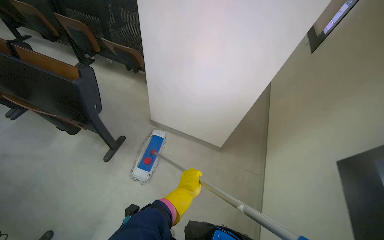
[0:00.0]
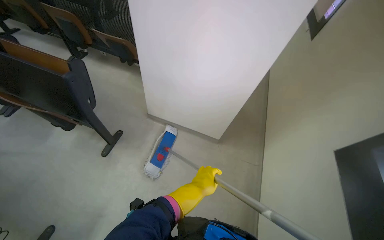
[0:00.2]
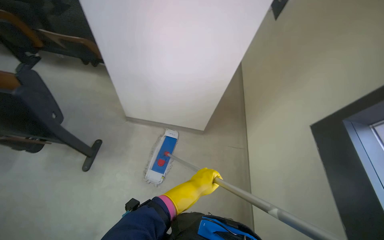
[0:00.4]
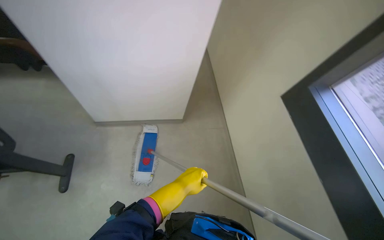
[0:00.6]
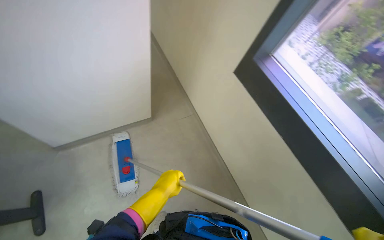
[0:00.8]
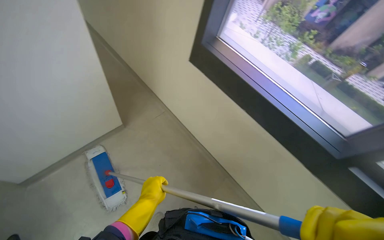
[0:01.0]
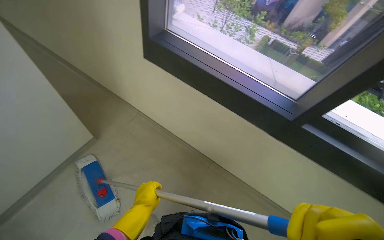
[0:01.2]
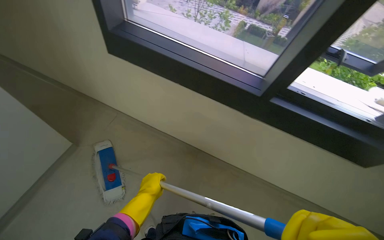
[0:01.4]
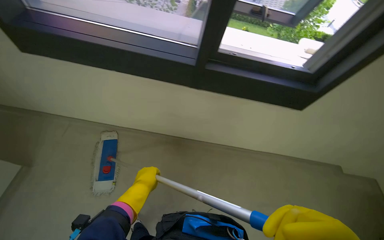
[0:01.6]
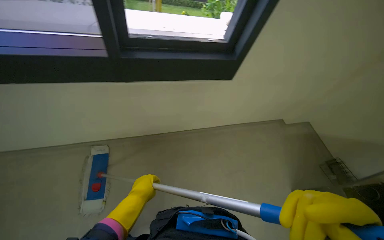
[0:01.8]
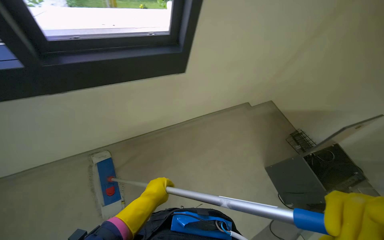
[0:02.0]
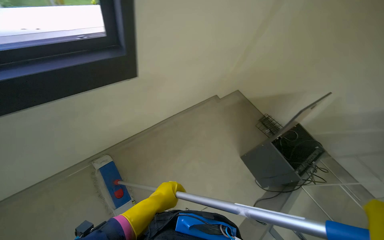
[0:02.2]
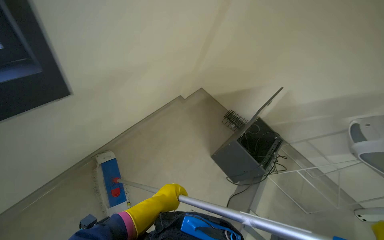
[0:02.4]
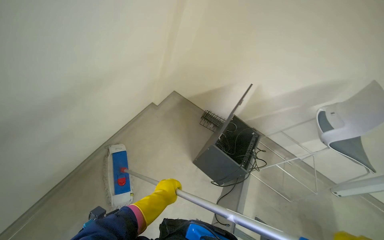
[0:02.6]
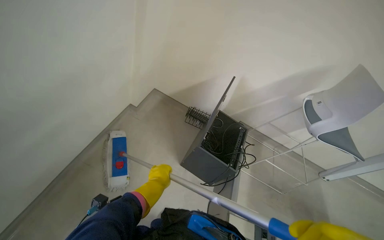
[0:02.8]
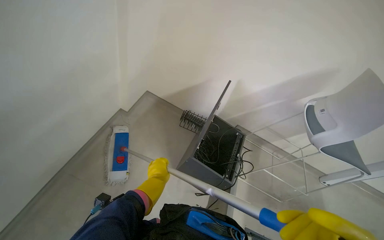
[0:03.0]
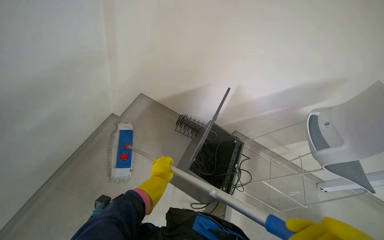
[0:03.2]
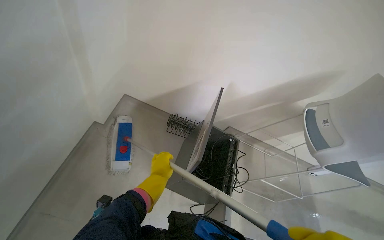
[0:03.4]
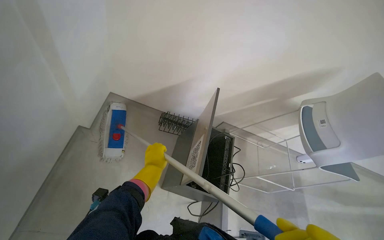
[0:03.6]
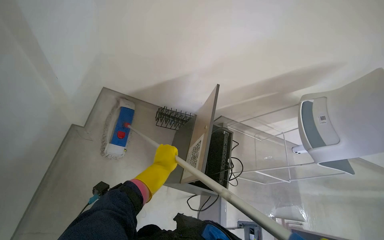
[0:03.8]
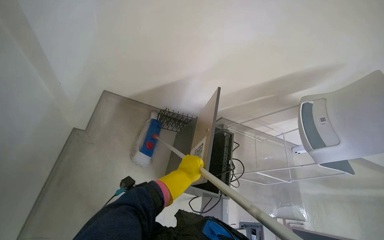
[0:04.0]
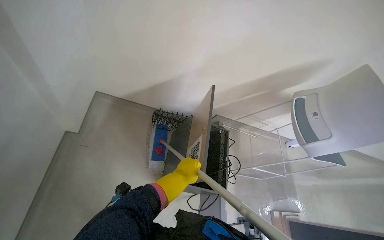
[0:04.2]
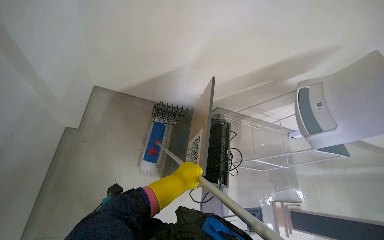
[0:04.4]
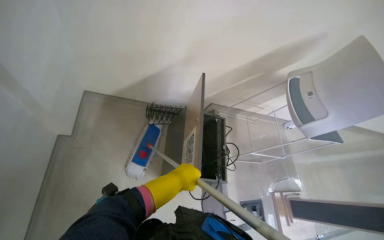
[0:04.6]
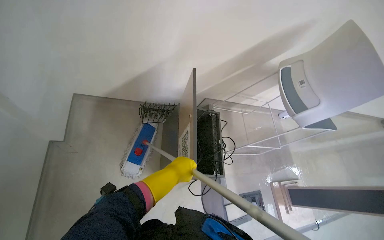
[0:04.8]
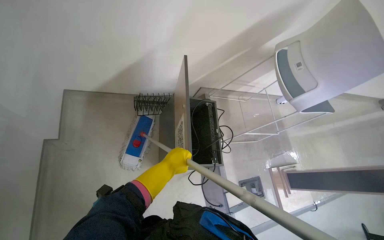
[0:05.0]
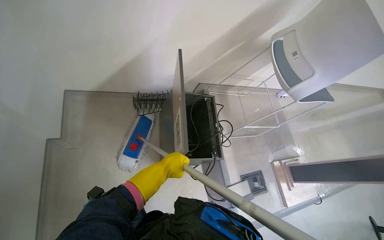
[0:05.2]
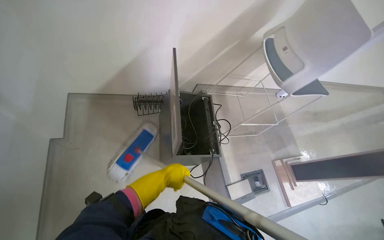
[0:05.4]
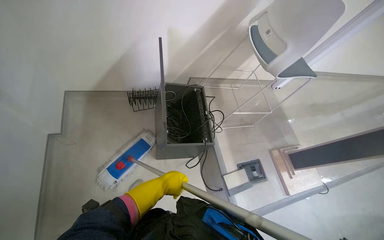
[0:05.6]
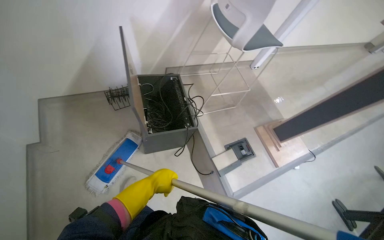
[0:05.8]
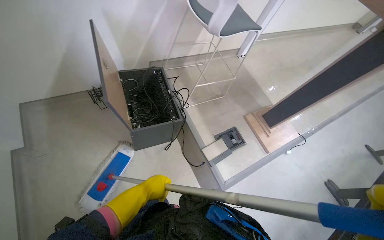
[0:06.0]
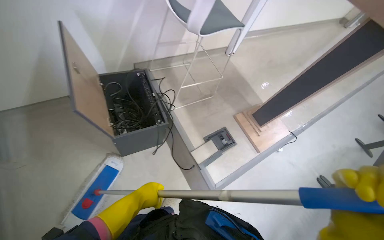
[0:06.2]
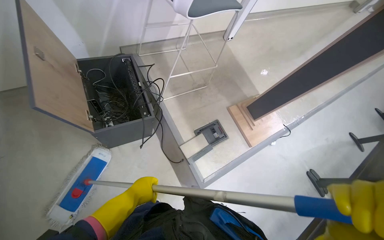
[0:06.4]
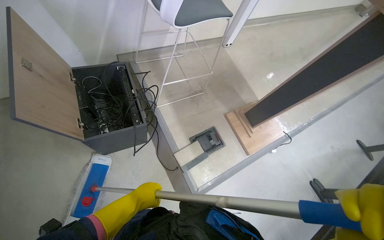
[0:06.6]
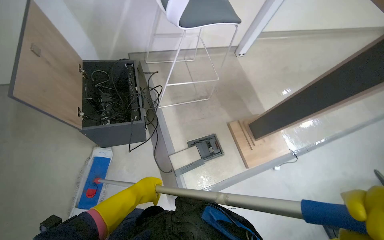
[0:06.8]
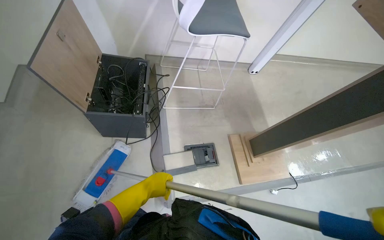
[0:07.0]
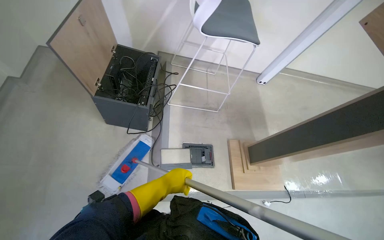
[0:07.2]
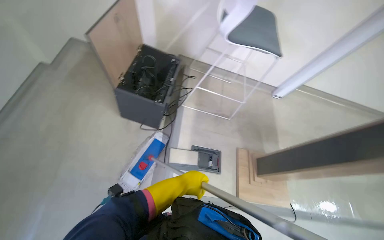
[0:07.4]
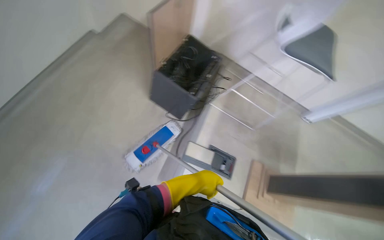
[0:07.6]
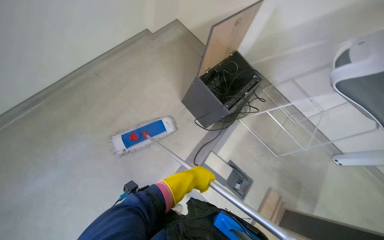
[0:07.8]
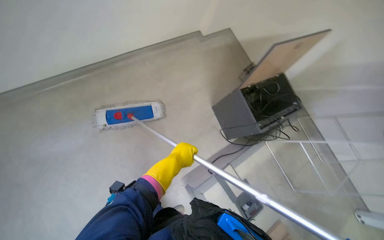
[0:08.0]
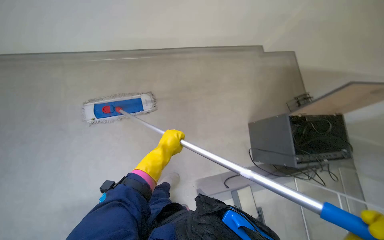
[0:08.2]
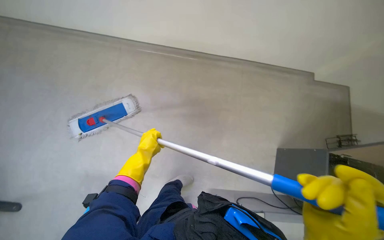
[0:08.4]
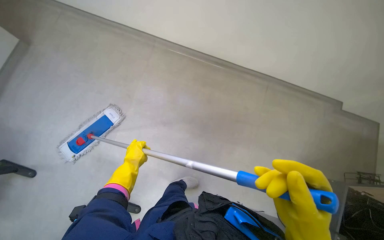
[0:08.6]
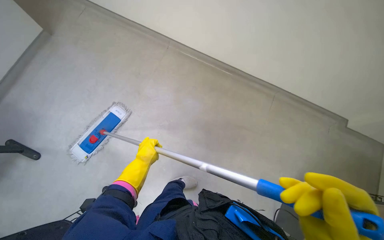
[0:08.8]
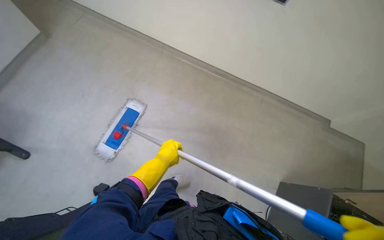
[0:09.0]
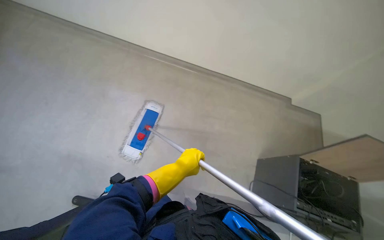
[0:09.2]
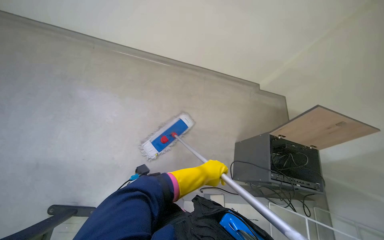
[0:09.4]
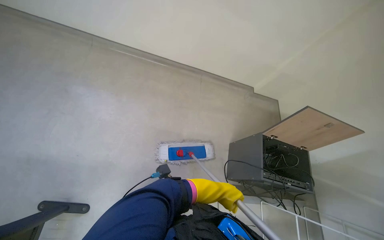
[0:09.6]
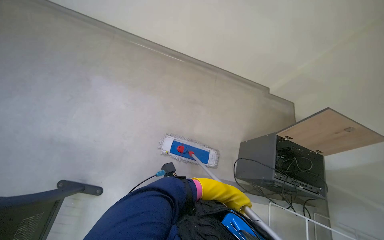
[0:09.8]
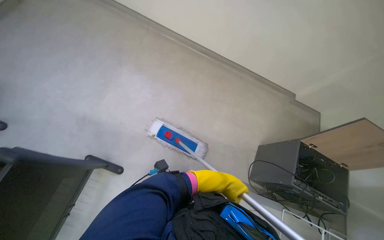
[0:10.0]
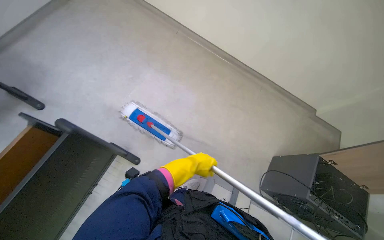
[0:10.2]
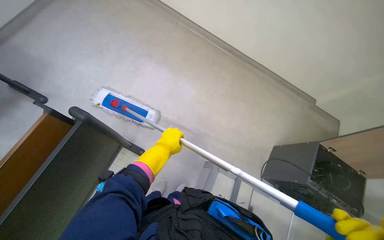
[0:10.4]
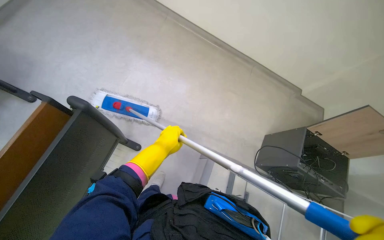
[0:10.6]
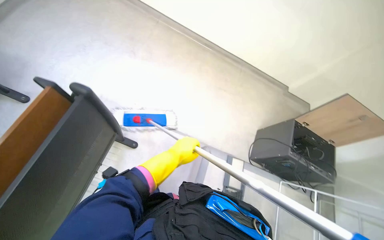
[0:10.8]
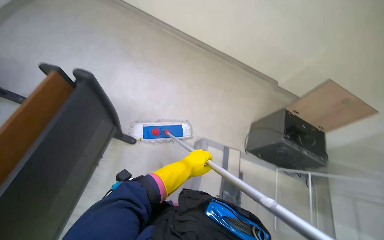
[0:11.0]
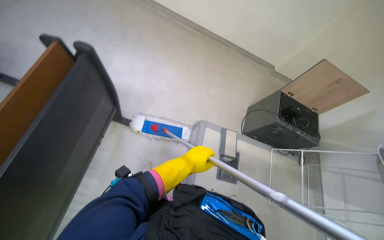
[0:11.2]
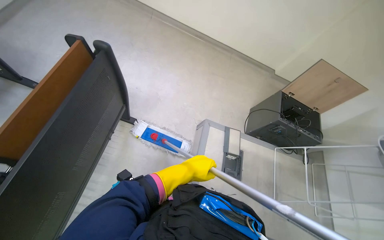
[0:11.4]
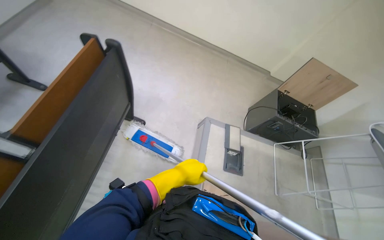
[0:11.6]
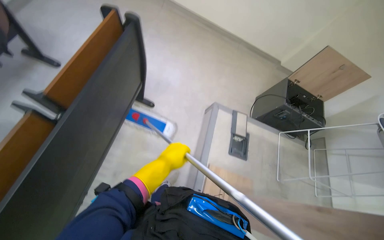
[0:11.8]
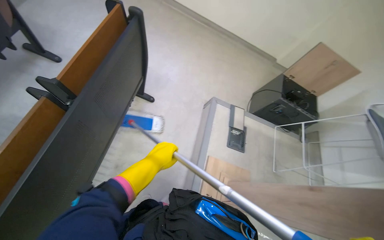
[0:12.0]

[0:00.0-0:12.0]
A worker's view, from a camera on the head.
Job: mopping floor.
The whole recording: Cleaning lecture hall. The worker cleans the lecture hall by mopping the floor and walls, and wiping desks.
0:00.0 to 0:01.6: The head turns to the right by roughly 100 degrees. The view tilts about 25 degrees downward.
0:01.6 to 0:03.0: The camera travels roughly 70 cm. The wearer's head swings approximately 45 degrees to the right.
0:03.0 to 0:04.4: The head travels about 50 cm. The head turns to the right by approximately 15 degrees. The wearer looks about 20 degrees further downward.
0:04.4 to 0:06.0: The wearer moves roughly 50 cm. The scene rotates counterclockwise by roughly 30 degrees.
0:06.0 to 0:07.6: The head turns to the left by about 50 degrees.
0:10.4 to 0:12.0: The head travels roughly 70 cm.

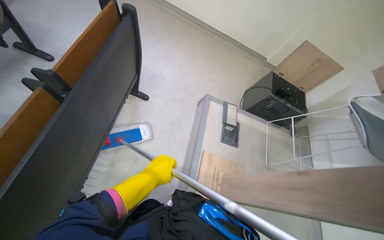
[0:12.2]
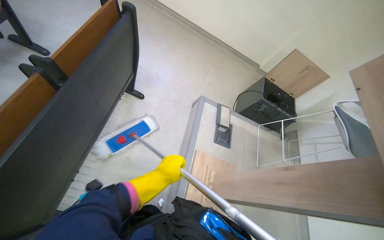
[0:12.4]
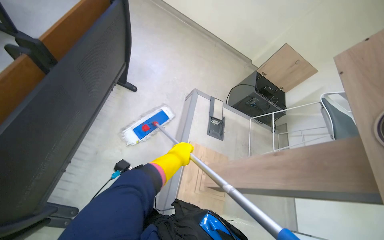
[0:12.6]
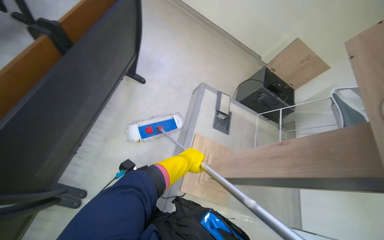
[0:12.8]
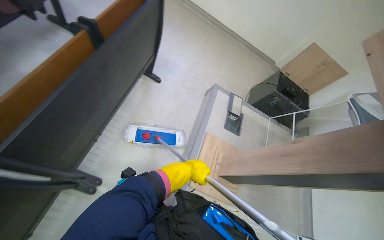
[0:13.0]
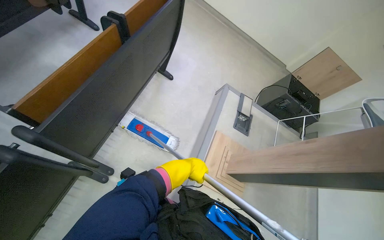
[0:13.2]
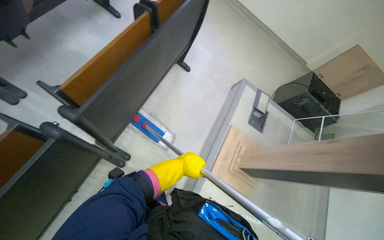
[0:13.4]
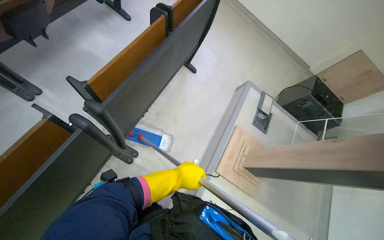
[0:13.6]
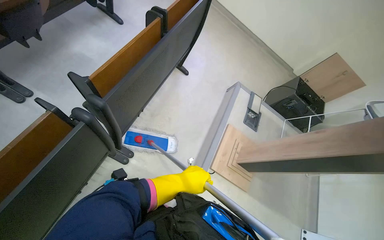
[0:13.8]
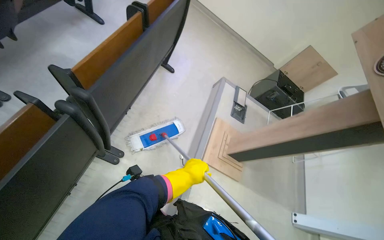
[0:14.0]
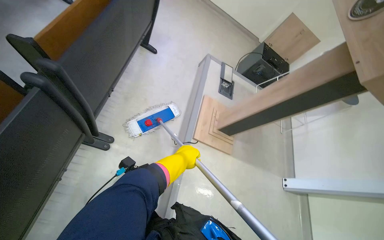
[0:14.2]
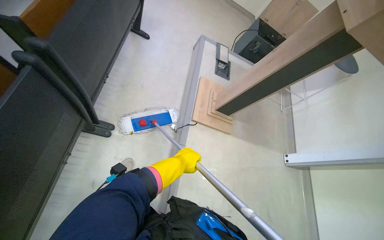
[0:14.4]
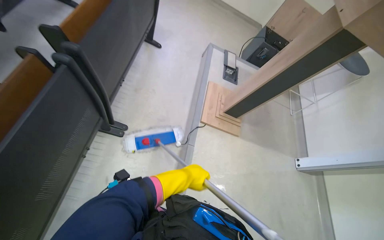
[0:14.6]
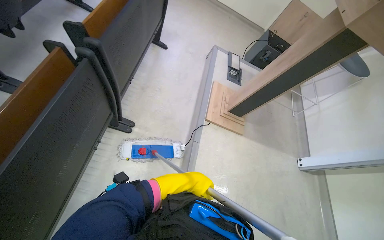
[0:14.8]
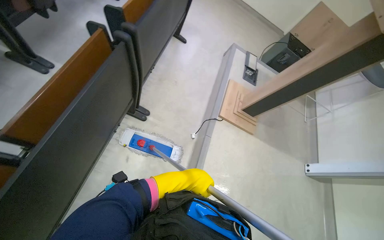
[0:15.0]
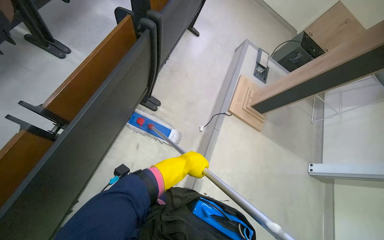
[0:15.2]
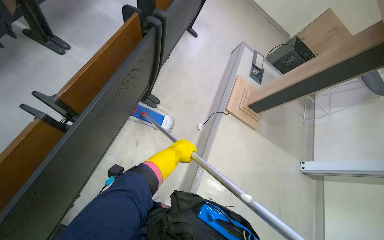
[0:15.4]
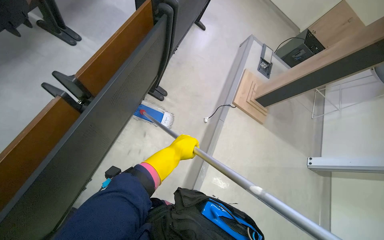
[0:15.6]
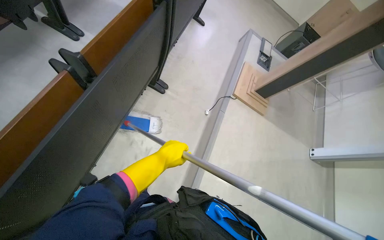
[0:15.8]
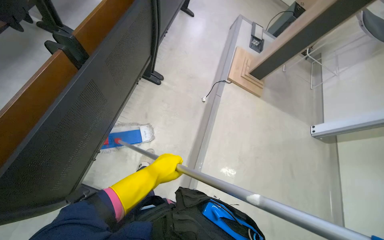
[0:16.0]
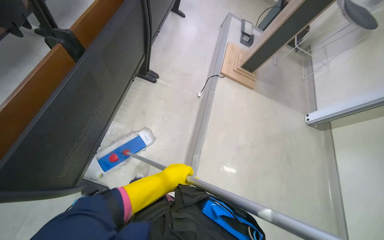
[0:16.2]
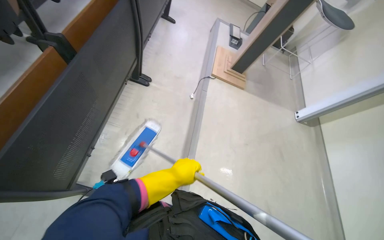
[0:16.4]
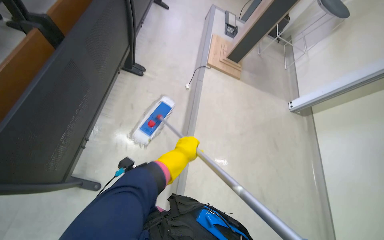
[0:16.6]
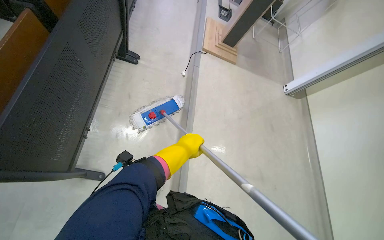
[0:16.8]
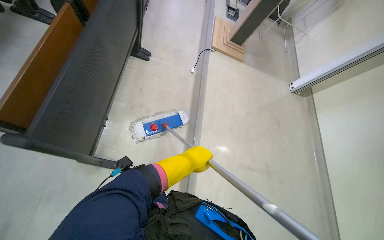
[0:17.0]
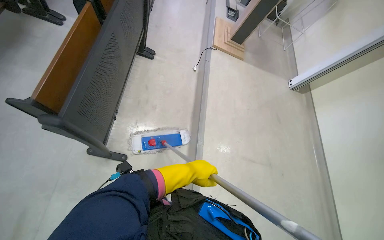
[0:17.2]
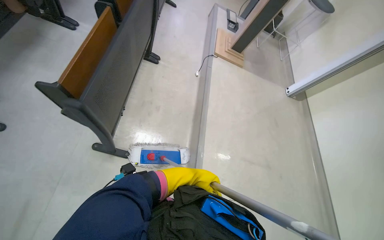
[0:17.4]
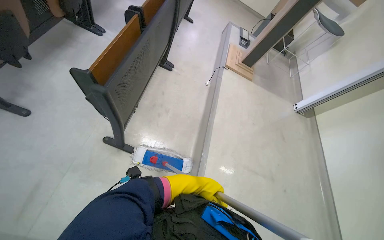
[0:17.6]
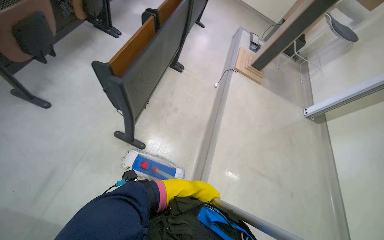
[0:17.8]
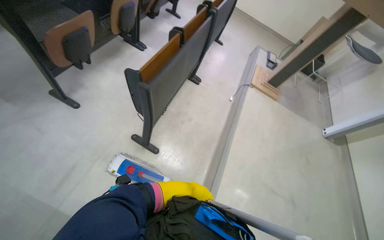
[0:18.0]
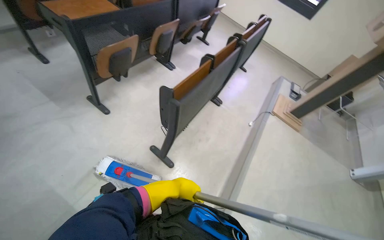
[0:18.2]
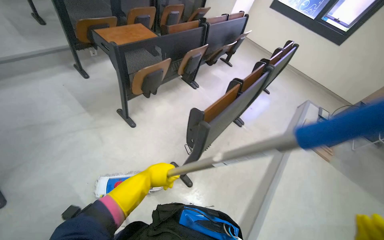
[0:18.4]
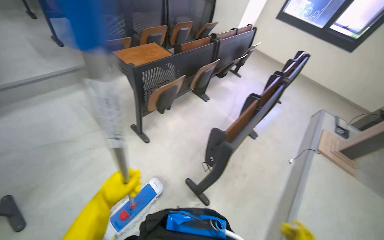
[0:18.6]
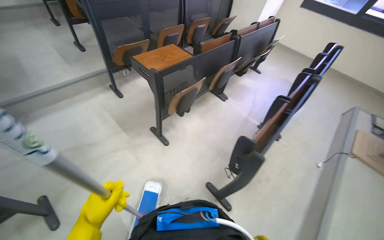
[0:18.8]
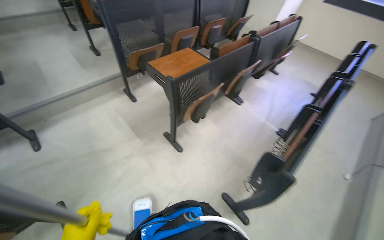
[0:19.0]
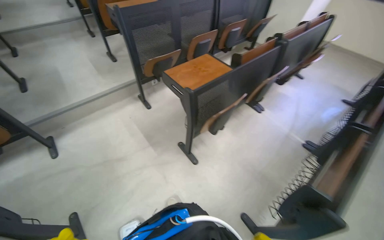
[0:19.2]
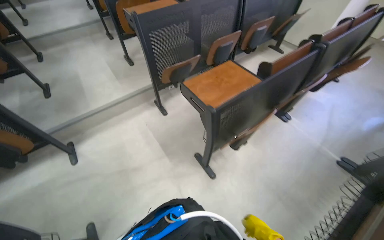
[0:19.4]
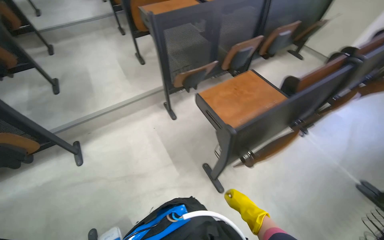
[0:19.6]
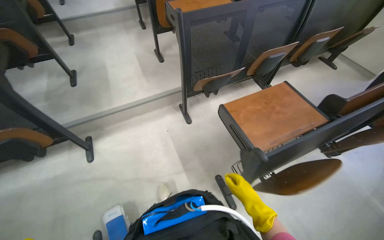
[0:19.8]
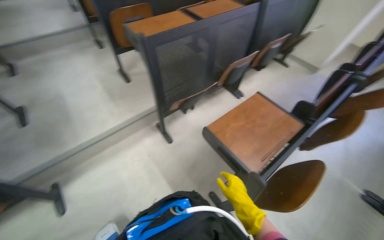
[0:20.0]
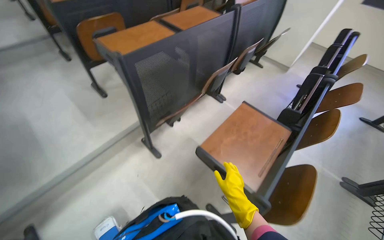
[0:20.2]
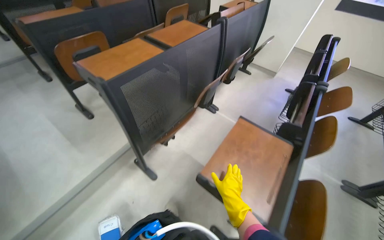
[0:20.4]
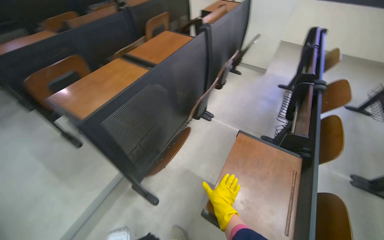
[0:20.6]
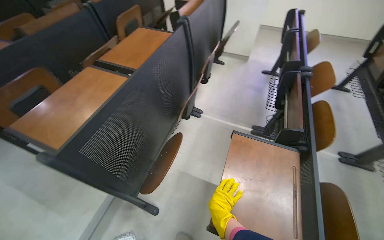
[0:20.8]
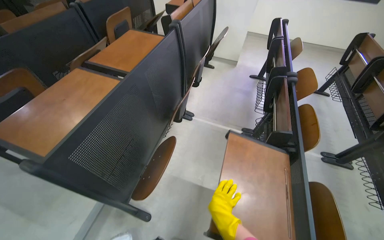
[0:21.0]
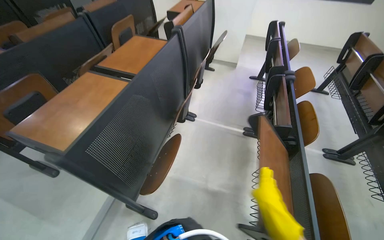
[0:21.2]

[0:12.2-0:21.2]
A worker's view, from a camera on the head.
Job: mopping floor.
The whole recording: Cleaning lecture hall. The worker cleans the lecture hall by mopping the floor and walls, and wiping desks.
0:12.2 to 0:13.8: The head travels some 50 cm.
0:13.8 to 0:15.2: The camera is carried approximately 50 cm.
0:15.2 to 0:16.6: The head travels approximately 50 cm.
0:16.6 to 0:18.2: The camera is carried about 60 cm. The head rotates about 25 degrees to the left. The view tips upward by about 20 degrees.
0:18.2 to 0:19.8: The camera is carried roughly 1 m. The head turns to the left by roughly 35 degrees.
0:19.8 to 0:21.2: The camera travels some 60 cm. The wearer's head swings about 50 degrees to the right.
